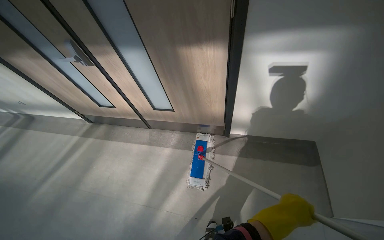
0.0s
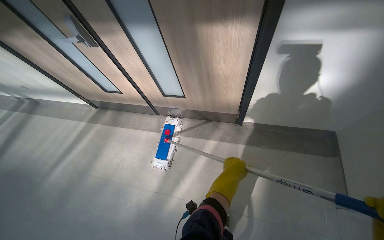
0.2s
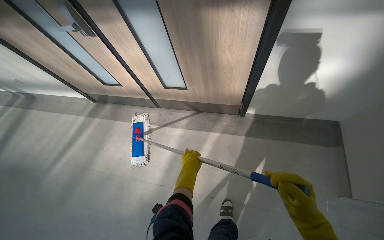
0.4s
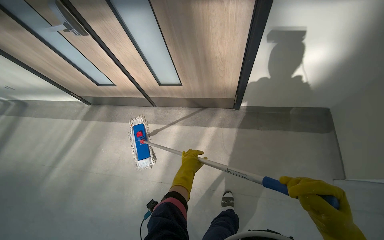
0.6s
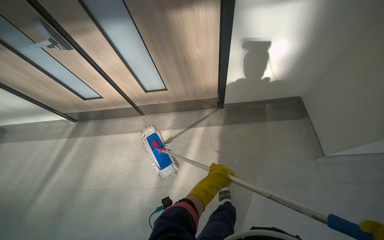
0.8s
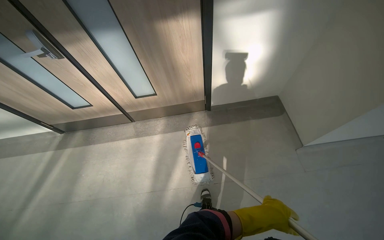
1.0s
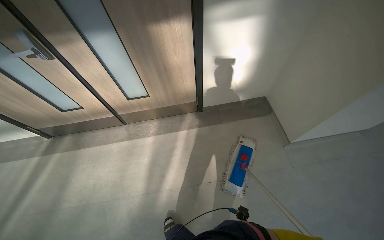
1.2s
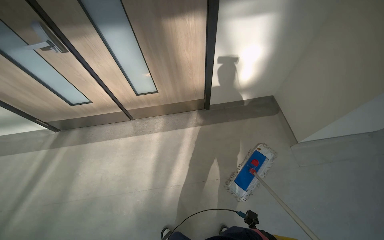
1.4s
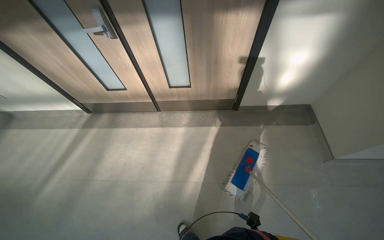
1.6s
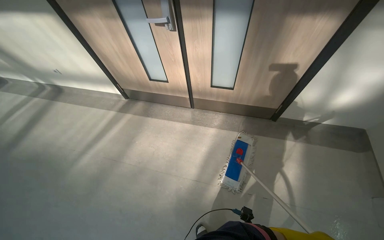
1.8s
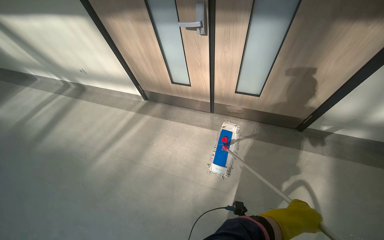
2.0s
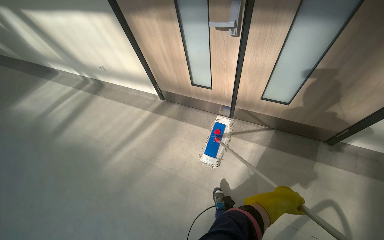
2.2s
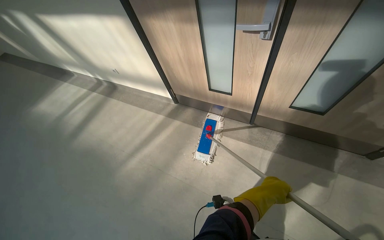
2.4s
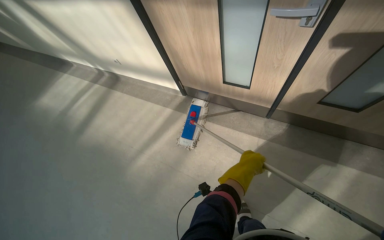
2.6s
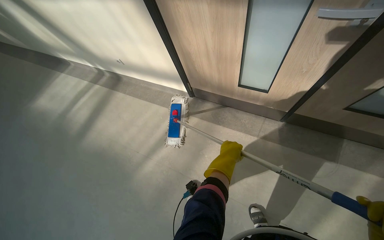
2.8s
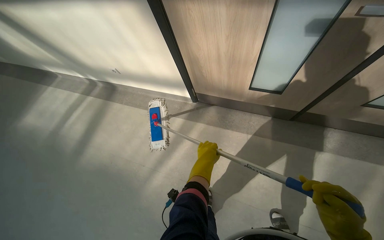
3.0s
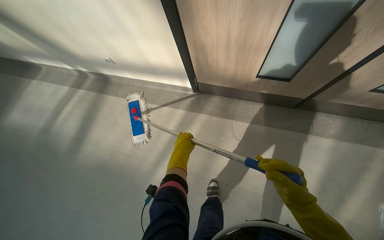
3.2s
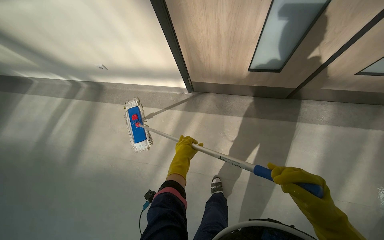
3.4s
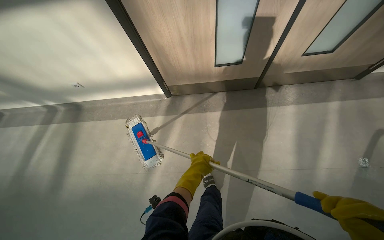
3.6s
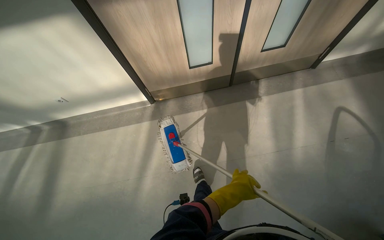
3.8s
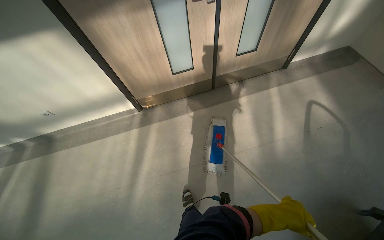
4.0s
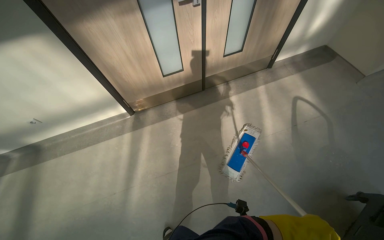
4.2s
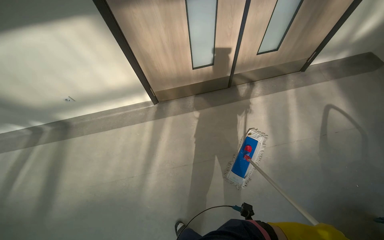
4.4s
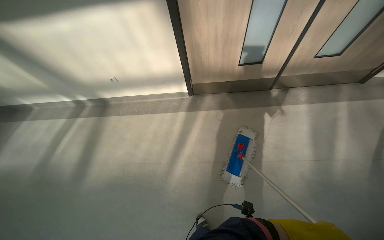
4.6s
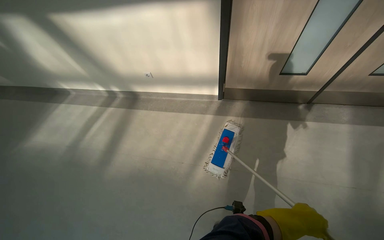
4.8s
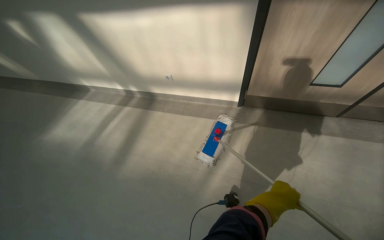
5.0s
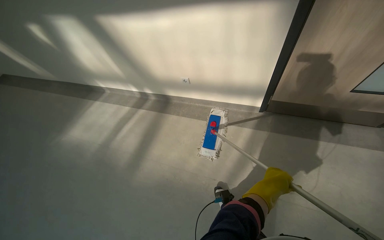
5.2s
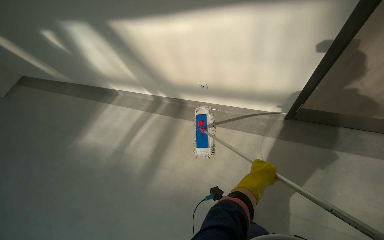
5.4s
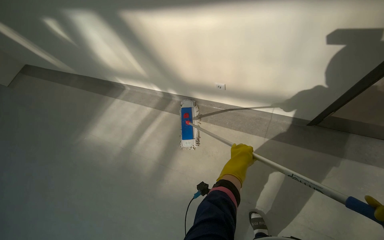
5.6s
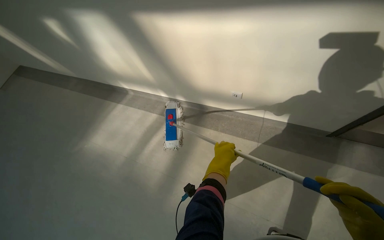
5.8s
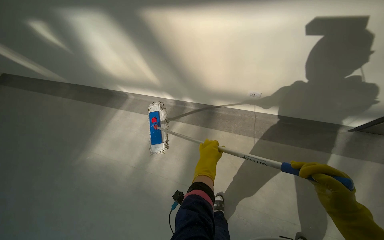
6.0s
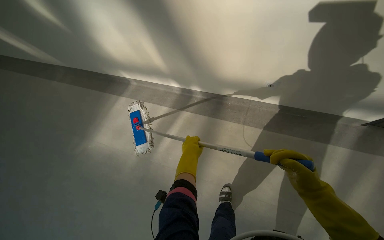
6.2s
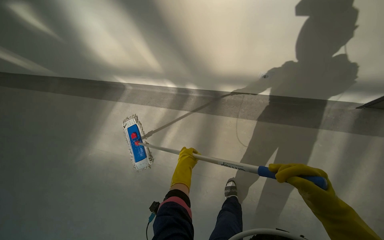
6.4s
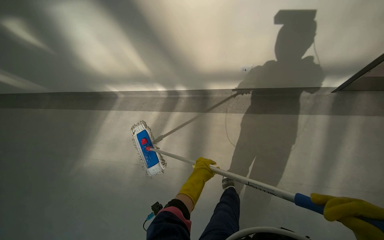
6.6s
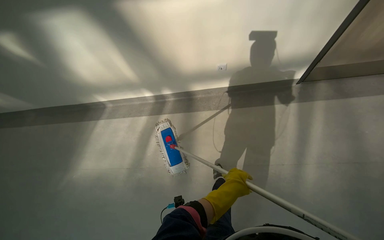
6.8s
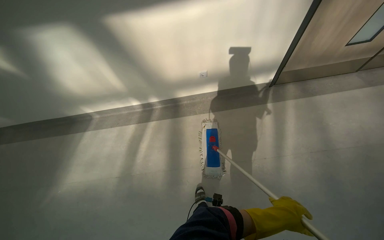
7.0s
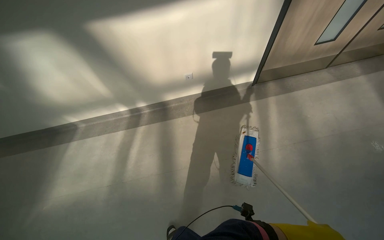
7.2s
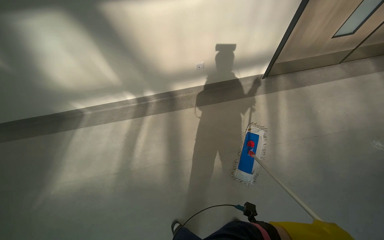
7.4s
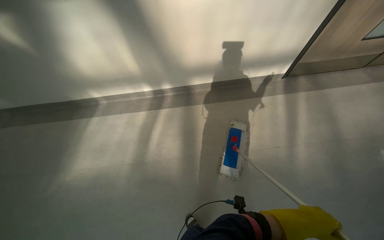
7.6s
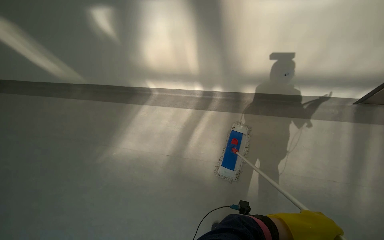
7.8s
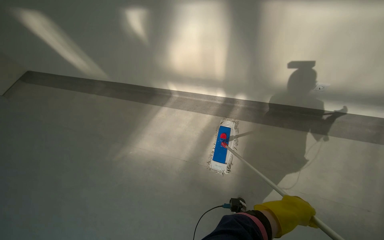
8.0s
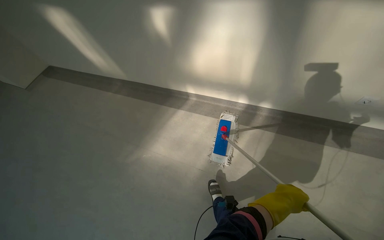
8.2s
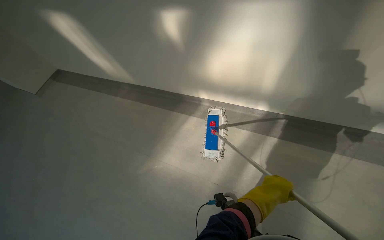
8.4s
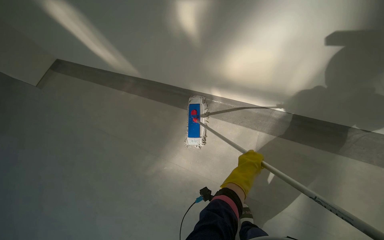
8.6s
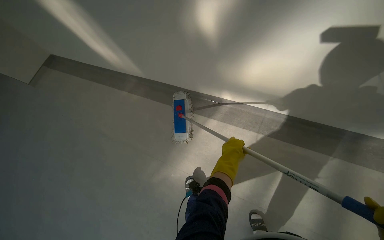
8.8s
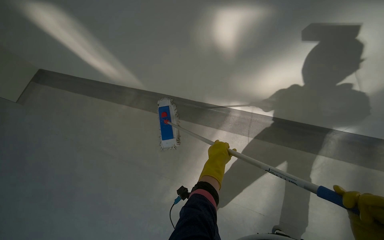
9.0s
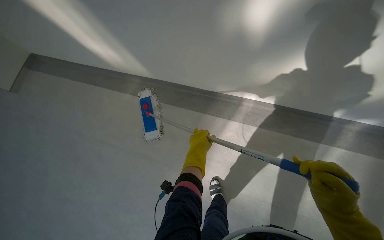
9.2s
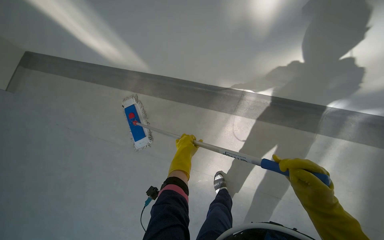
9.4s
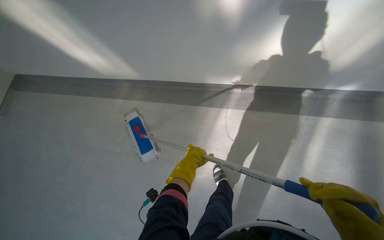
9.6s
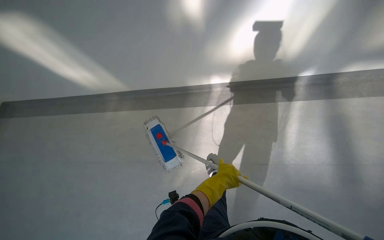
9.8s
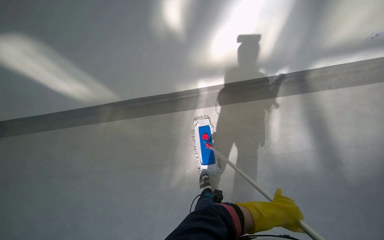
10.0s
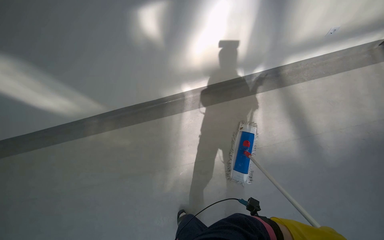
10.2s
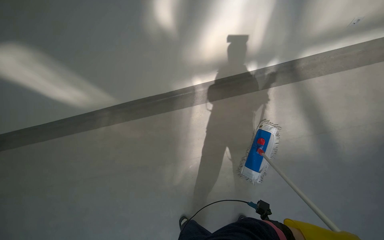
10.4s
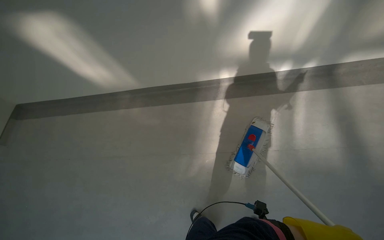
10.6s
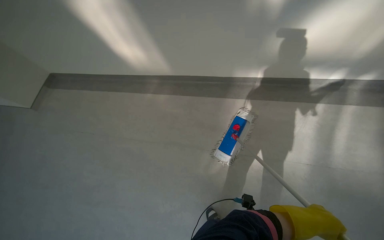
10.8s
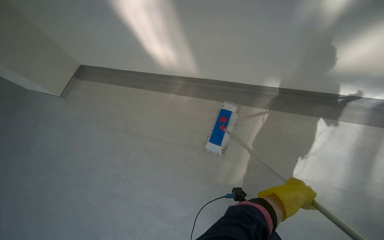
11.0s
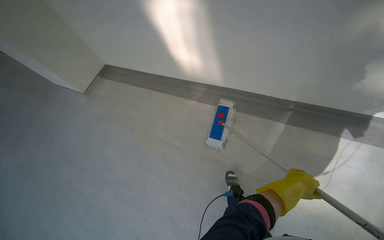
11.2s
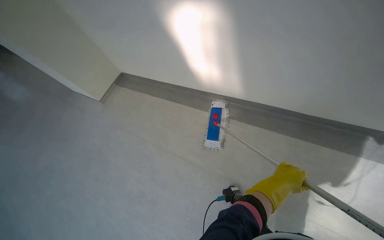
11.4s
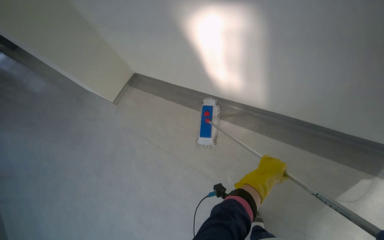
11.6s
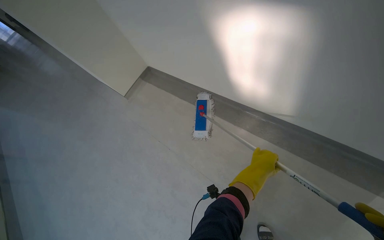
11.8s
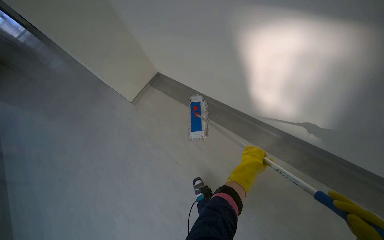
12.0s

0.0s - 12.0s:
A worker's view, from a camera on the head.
Job: mopping floor.
The whole recording: Mopping hallway floor. The worker mops the hallway floor using a flat mop and a bucket.
0.0s - 1.6s: The wearer moves about 40 cm.
1.6s - 3.0s: The wearer moves roughly 1 m. The camera sweeps to the left, by approximately 15 degrees.
3.0s - 4.4s: The head travels approximately 50 cm. The wearer's head swings approximately 30 degrees to the right.
4.4s - 6.0s: The head travels approximately 1 m. The head turns to the left by about 30 degrees.
9.0s - 10.4s: The head travels some 50 cm. The wearer looks some 15 degrees further downward. The scene turns about 25 degrees counterclockwise in the picture.
10.4s - 12.0s: The head rotates approximately 25 degrees to the left.

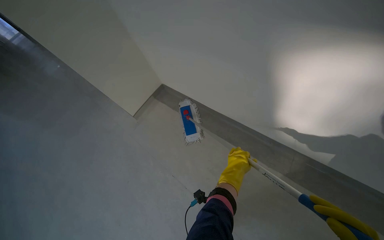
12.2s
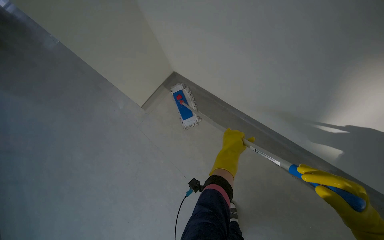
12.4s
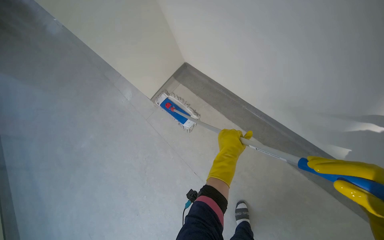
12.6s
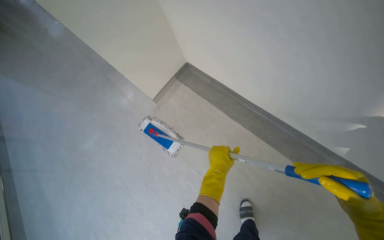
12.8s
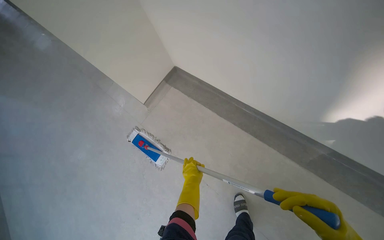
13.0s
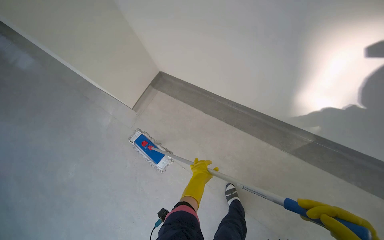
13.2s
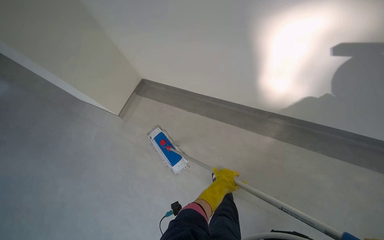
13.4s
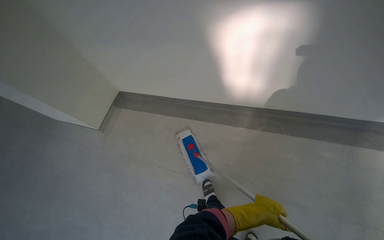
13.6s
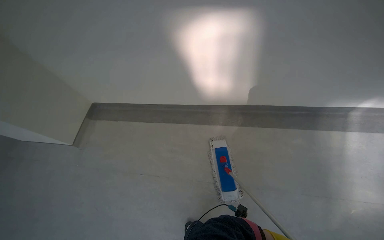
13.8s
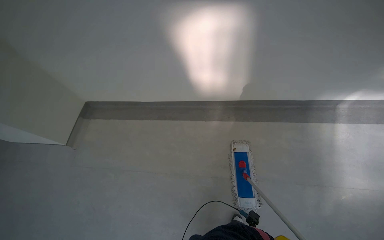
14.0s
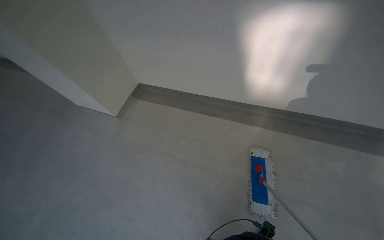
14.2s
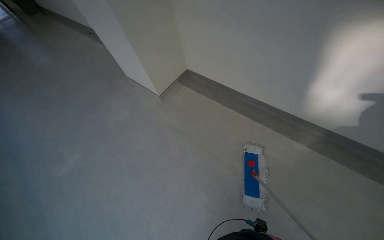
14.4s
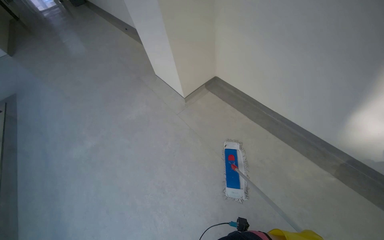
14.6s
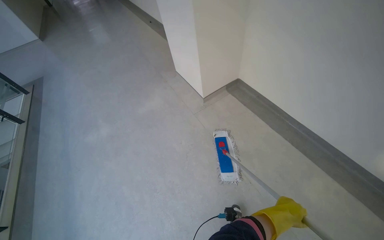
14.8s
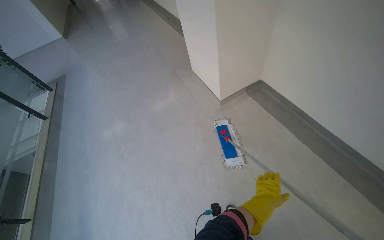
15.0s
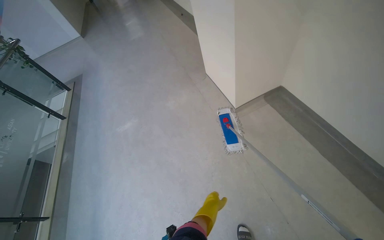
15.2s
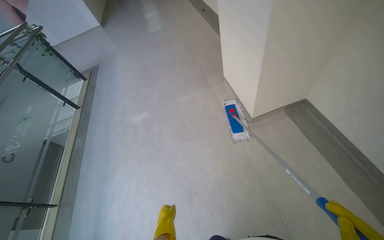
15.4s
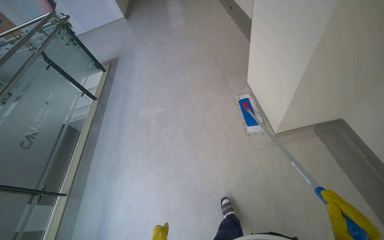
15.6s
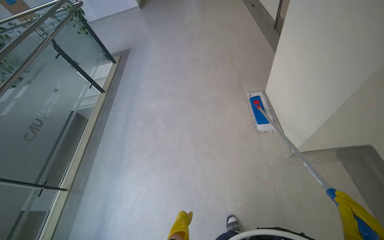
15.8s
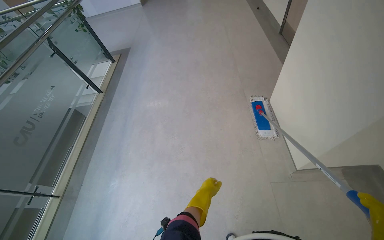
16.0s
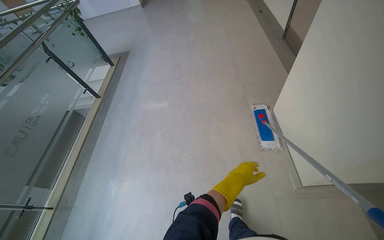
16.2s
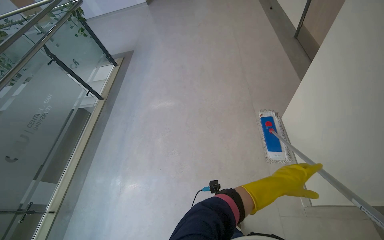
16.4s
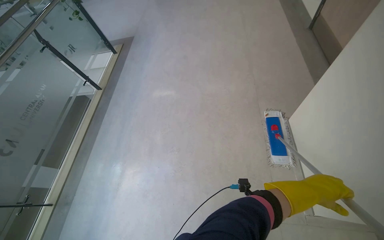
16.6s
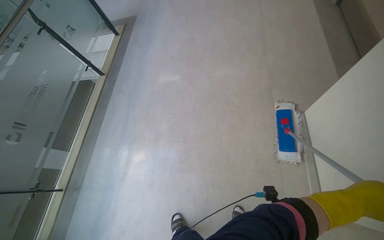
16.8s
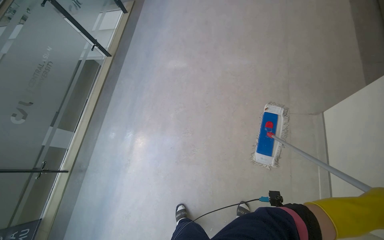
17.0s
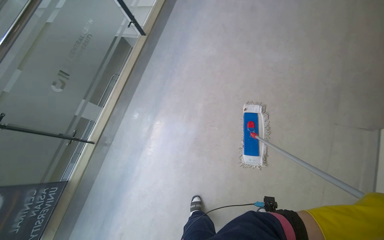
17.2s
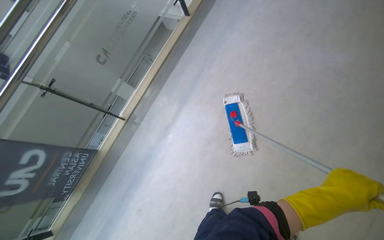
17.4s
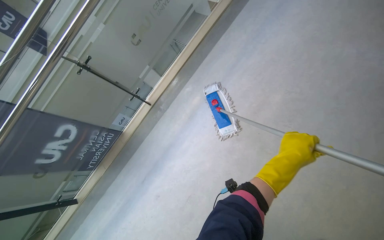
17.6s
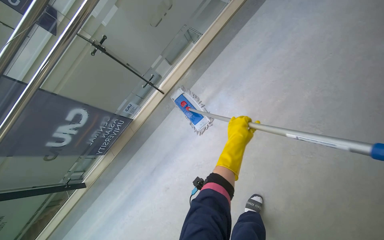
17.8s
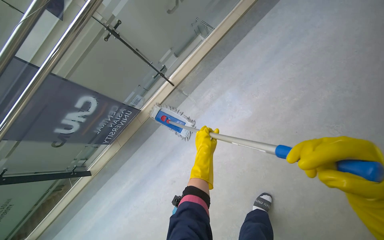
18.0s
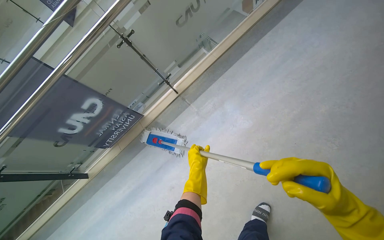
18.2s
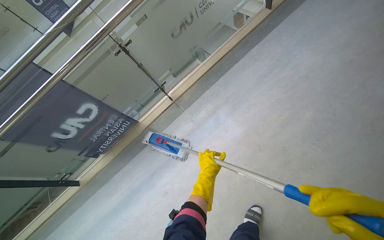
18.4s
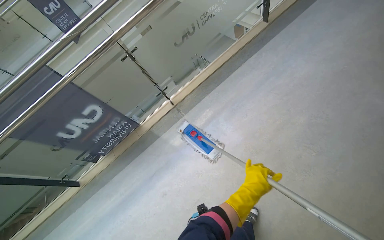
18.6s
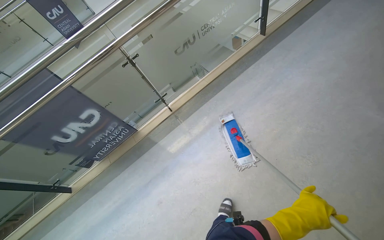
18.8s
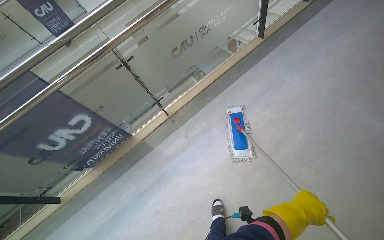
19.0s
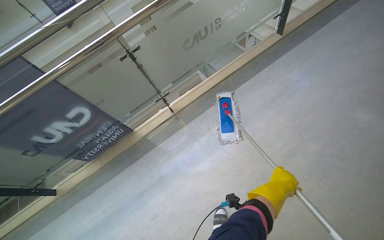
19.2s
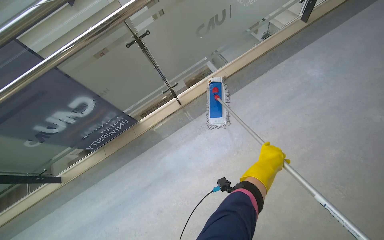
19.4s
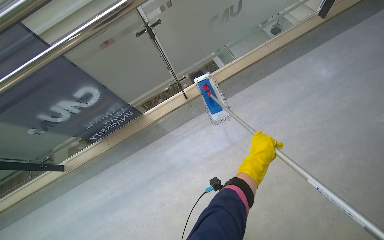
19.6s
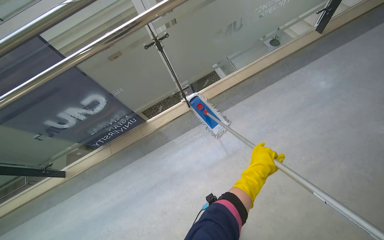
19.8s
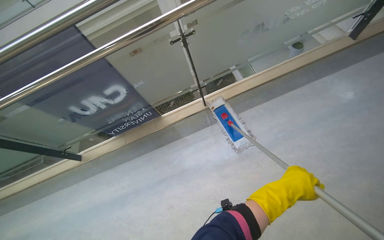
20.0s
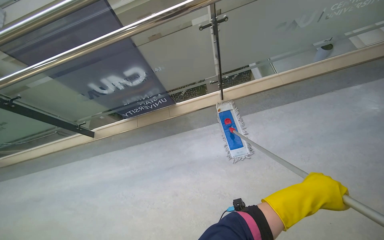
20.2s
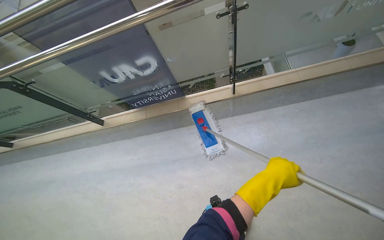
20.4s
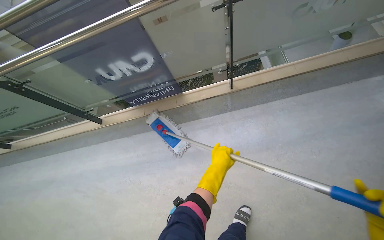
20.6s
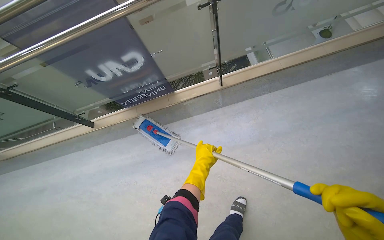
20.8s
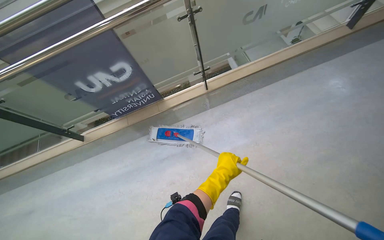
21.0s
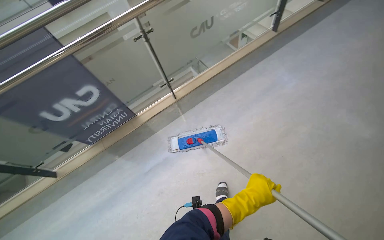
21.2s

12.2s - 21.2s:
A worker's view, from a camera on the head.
Job: mopping floor.
The whole recording: Mopping hallway floor. The worker mops the hallway floor using a flat mop and a bucket.
12.2s - 13.8s: The wearer's head swings about 35 degrees to the right.
13.8s - 15.2s: The head travels some 60 cm. The head turns to the left by roughly 50 degrees.
15.2s - 16.6s: The wearer moves about 90 cm. The wearer's head swings approximately 25 degrees to the left.
16.6s - 18.2s: The camera travels some 70 cm. The wearer's head swings roughly 50 degrees to the left. The camera pitches downward, by approximately 25 degrees.
18.2s - 19.8s: The left hand shifts roughly 25 cm up the picture.
